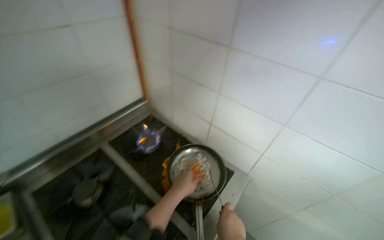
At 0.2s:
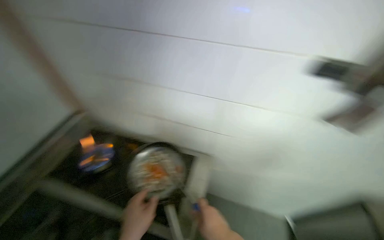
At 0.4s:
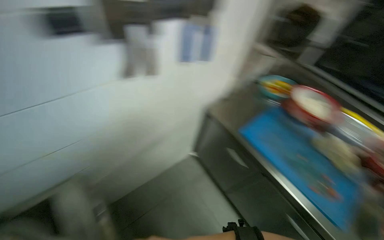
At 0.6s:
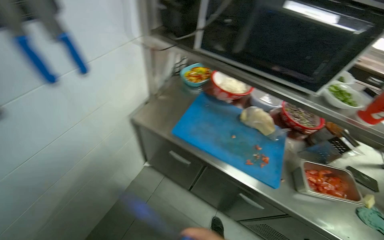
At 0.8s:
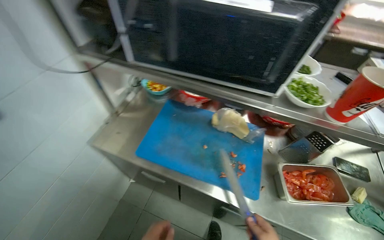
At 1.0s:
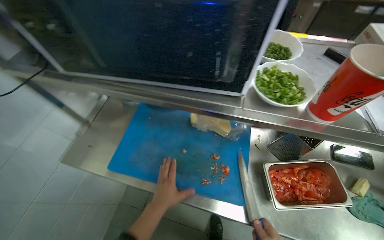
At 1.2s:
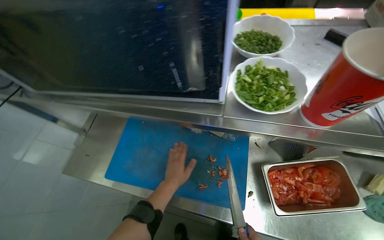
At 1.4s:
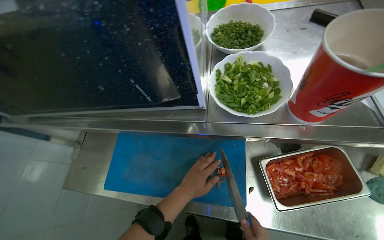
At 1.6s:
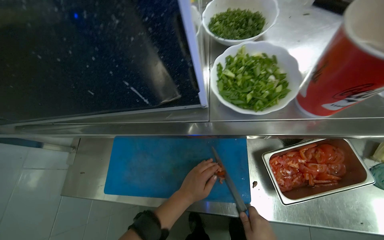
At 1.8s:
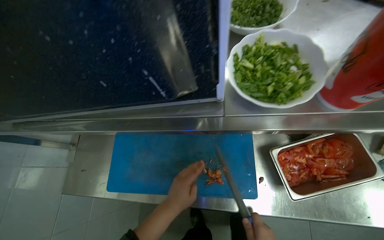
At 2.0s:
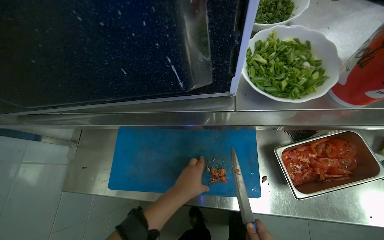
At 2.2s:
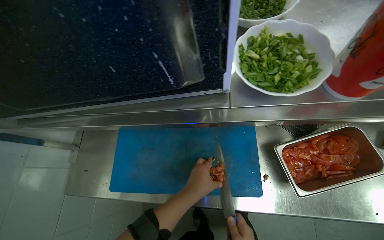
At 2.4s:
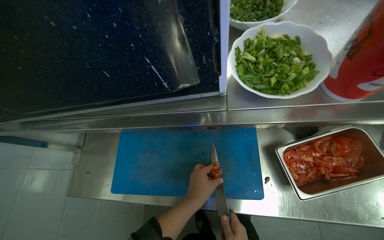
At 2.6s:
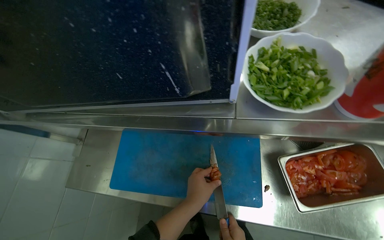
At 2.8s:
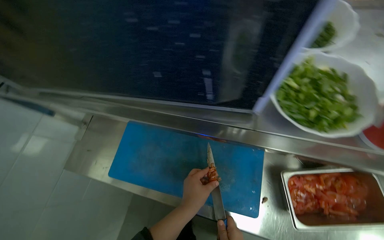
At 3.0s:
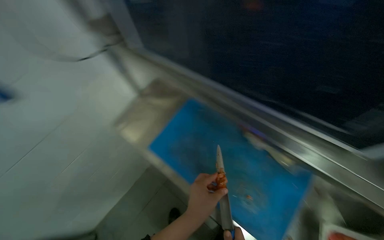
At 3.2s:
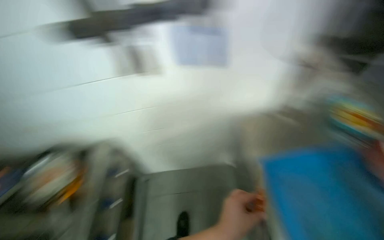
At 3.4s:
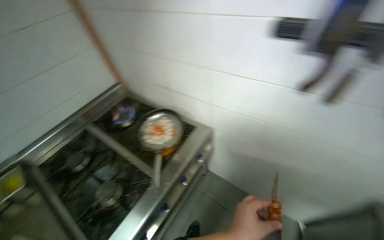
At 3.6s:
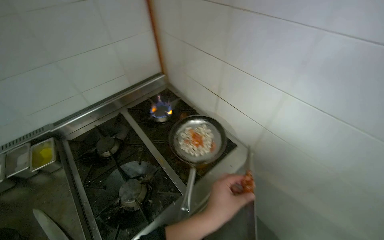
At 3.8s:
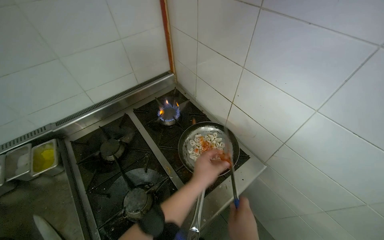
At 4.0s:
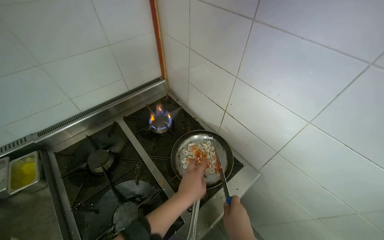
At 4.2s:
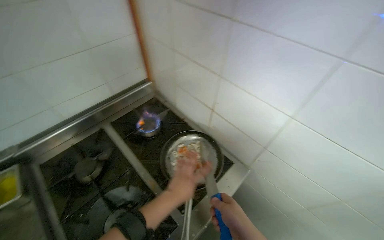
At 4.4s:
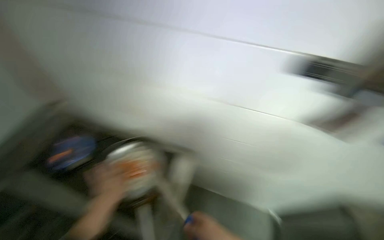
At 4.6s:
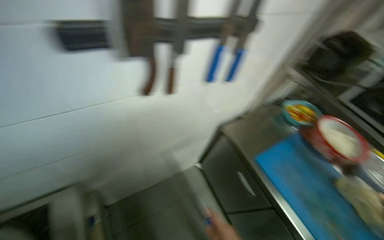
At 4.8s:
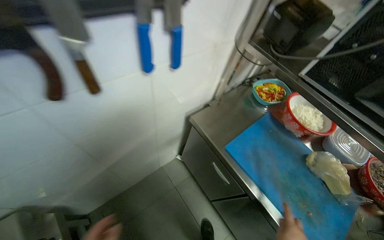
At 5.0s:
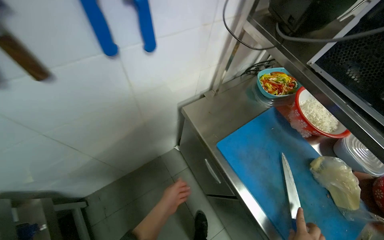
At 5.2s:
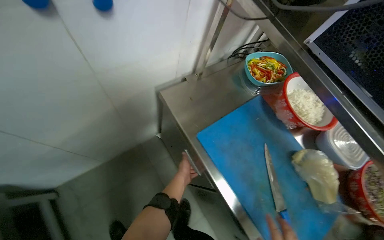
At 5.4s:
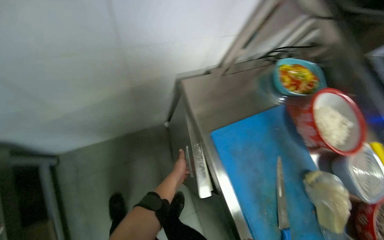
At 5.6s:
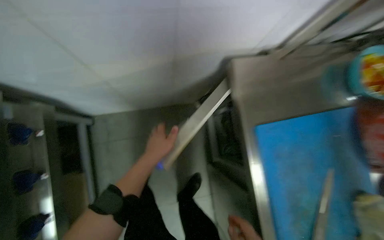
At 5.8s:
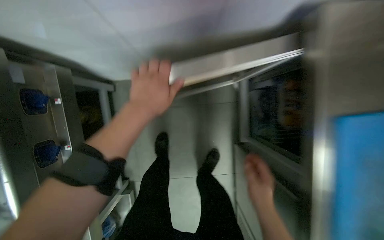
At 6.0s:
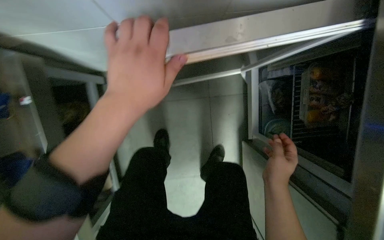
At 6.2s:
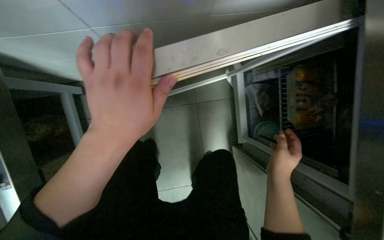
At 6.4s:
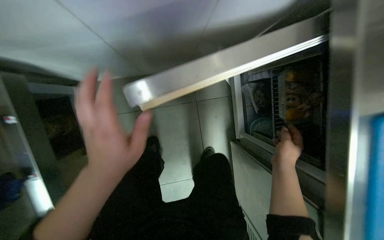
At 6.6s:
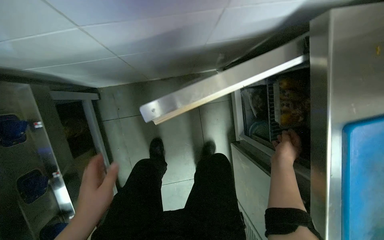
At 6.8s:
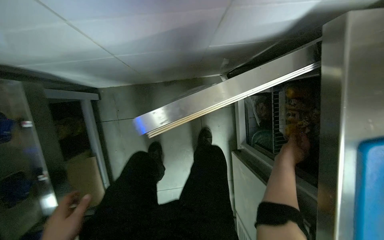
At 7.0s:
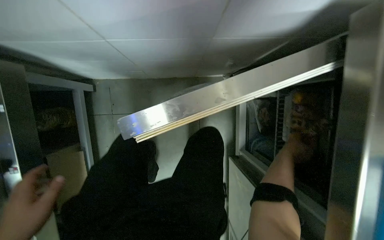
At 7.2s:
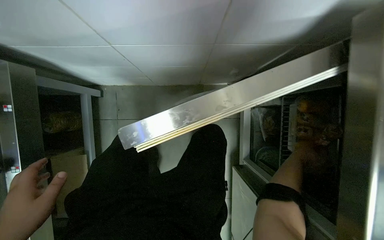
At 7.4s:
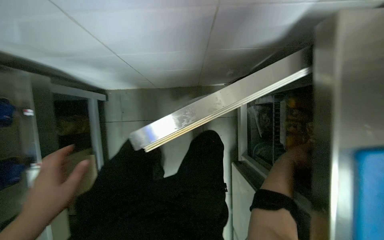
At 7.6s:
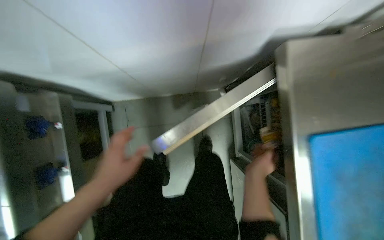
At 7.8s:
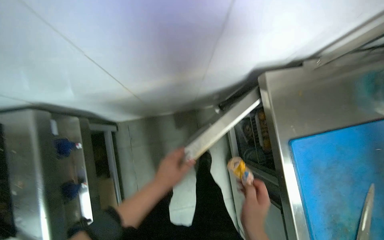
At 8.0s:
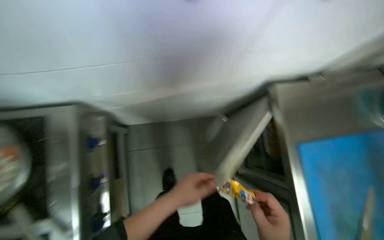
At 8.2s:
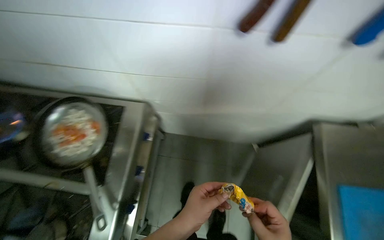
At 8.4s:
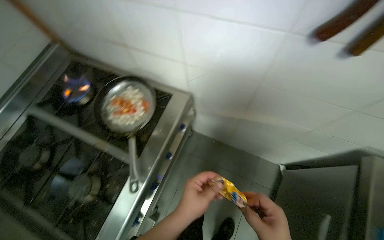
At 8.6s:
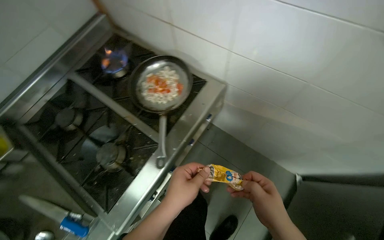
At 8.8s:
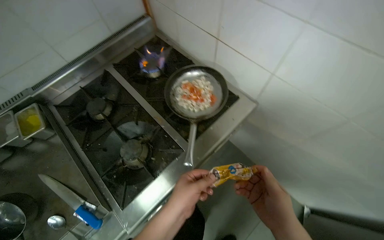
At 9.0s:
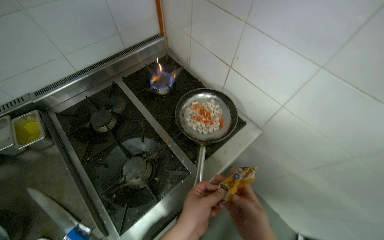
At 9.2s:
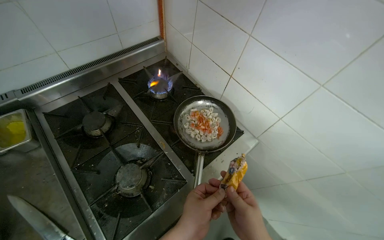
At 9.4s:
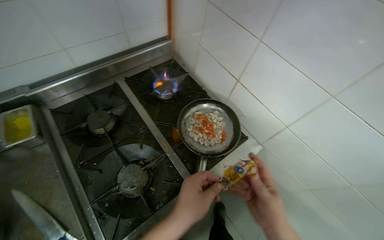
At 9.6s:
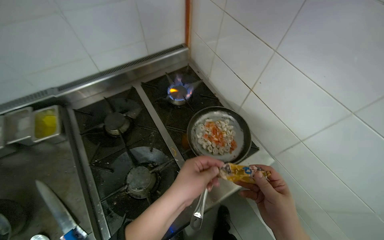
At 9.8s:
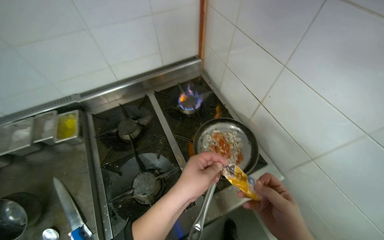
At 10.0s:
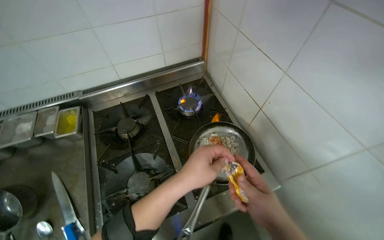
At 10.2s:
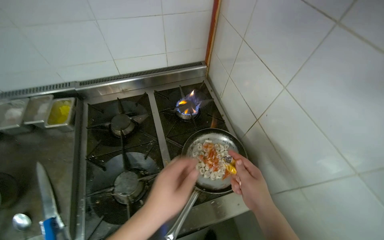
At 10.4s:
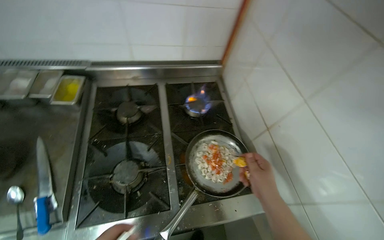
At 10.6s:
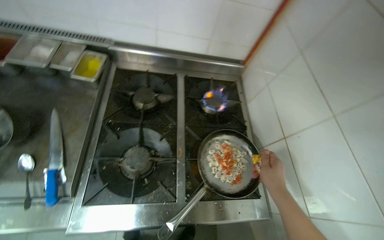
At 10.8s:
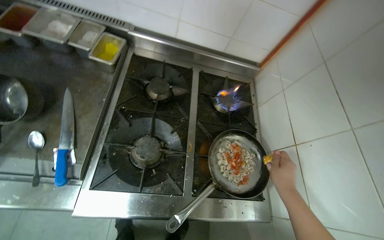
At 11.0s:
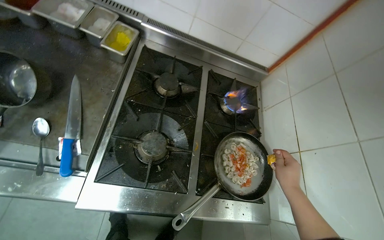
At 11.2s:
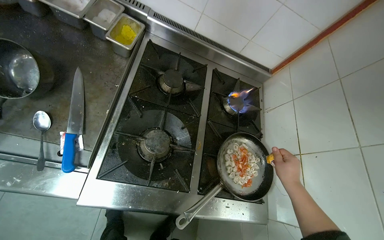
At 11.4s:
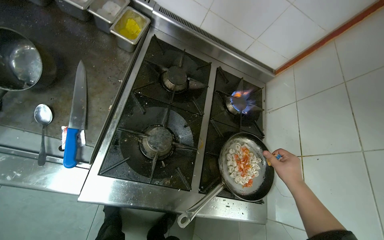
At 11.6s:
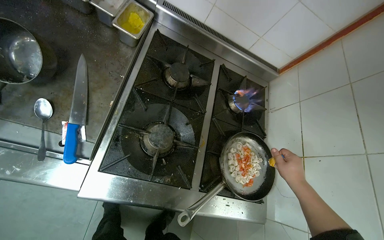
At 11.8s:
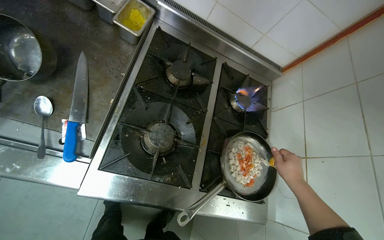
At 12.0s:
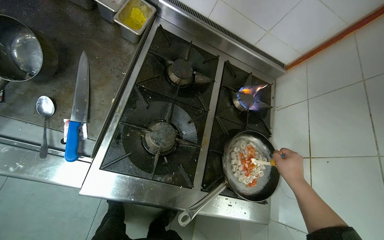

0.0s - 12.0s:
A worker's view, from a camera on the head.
Job: cooking food.
The whole recording: Cooking dumplings with sauce and vegetables. The worker cuts tomatoes and adds them to a pan with dumplings, then adds various sauces and stirs the mixture on the stove.
0.0s - 1.6s: The wearer moves roughly 1 m. The wearer looks some 125 degrees further to the right. The camera pitches downward, by roughly 30 degrees.
3.0s - 4.4s: The camera travels approximately 40 cm. The wearer looks about 15 degrees further downward.
4.4s - 6.0s: The head travels some 80 cm. The wearer looks roughly 50 degrees further downward.
6.0s - 7.6s: The right hand goes to the right and returns, about 25 cm each way.
7.6s - 9.0s: The camera travels about 70 cm. The wearer's head swings some 55 degrees to the left. The camera pitches upward, by approximately 25 degrees.
9.0s - 10.4s: The scene rotates clockwise by approximately 30 degrees.
10.4s - 12.0s: Everything in view rotates about 25 degrees clockwise.

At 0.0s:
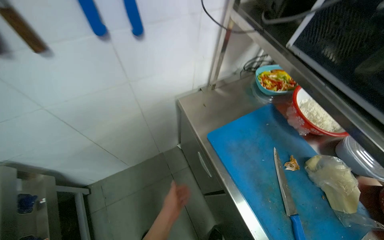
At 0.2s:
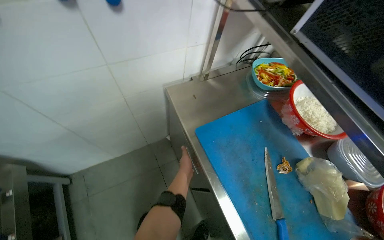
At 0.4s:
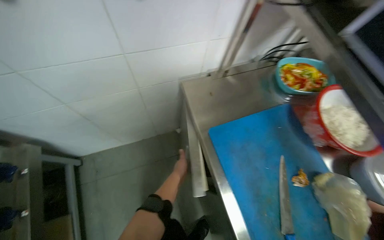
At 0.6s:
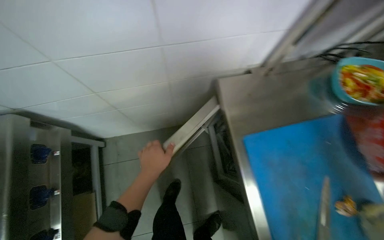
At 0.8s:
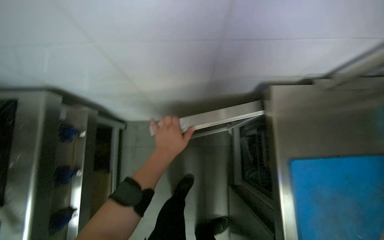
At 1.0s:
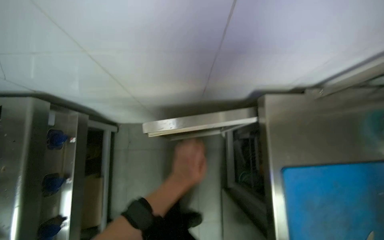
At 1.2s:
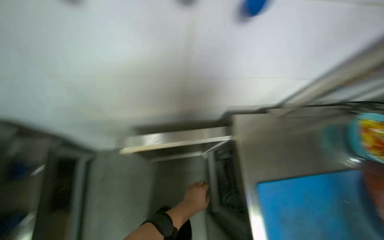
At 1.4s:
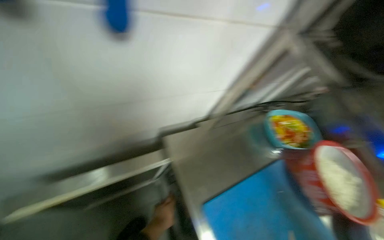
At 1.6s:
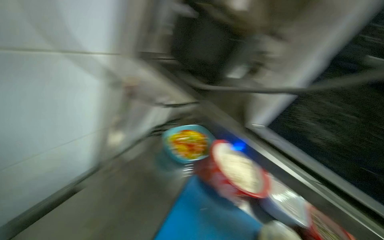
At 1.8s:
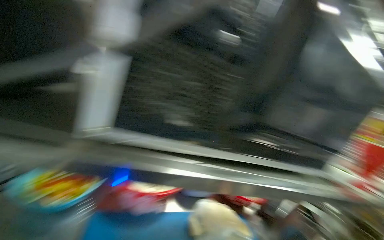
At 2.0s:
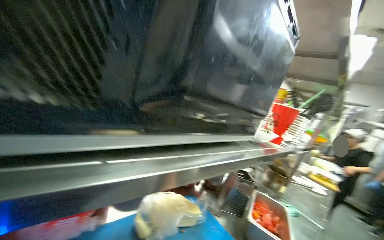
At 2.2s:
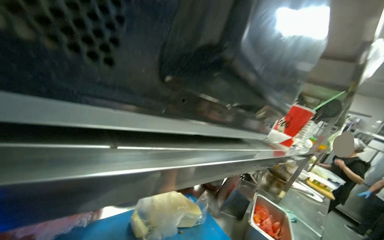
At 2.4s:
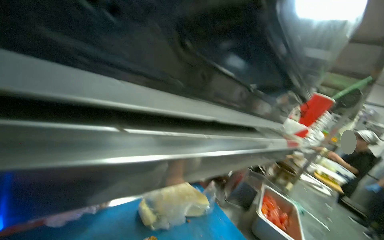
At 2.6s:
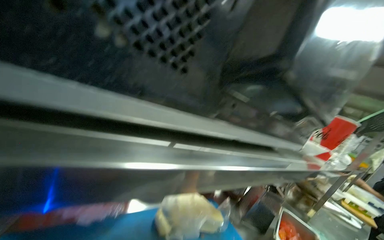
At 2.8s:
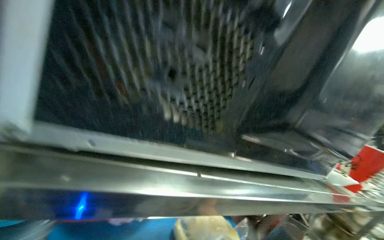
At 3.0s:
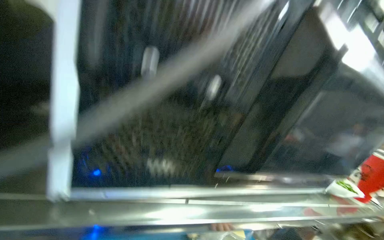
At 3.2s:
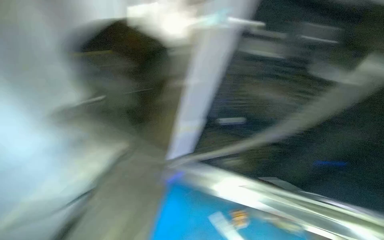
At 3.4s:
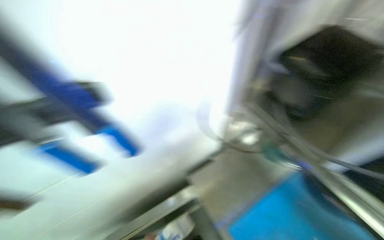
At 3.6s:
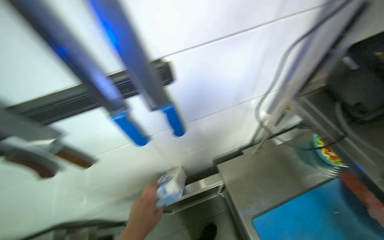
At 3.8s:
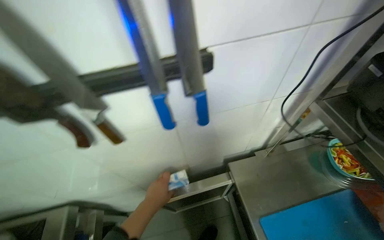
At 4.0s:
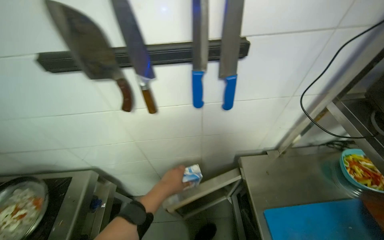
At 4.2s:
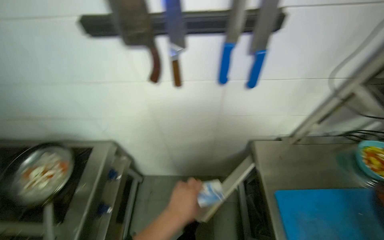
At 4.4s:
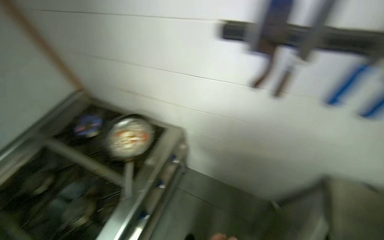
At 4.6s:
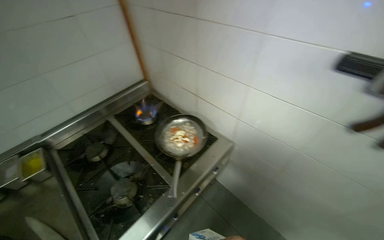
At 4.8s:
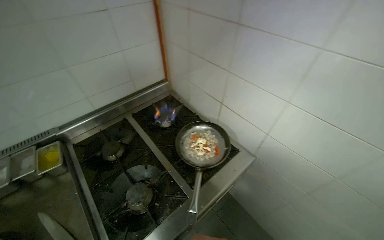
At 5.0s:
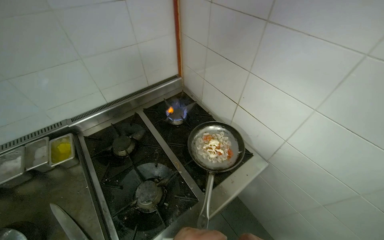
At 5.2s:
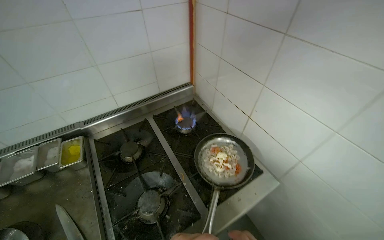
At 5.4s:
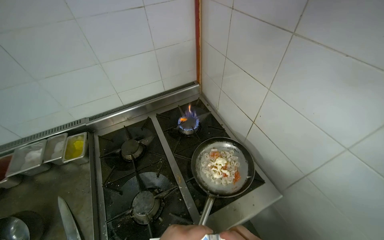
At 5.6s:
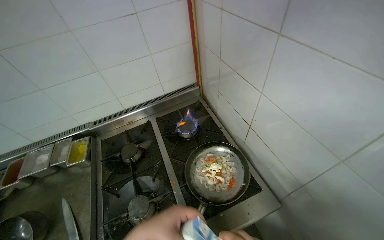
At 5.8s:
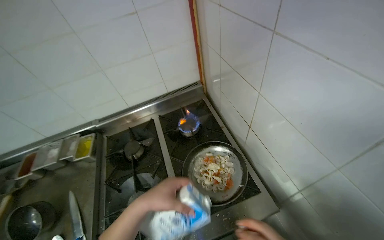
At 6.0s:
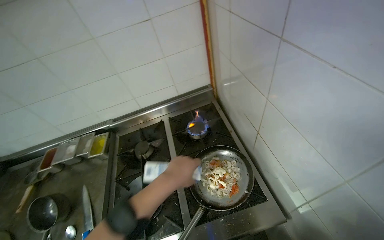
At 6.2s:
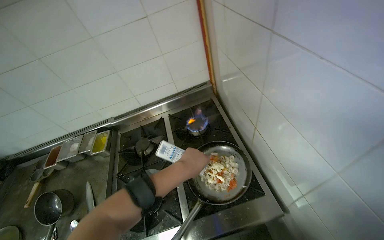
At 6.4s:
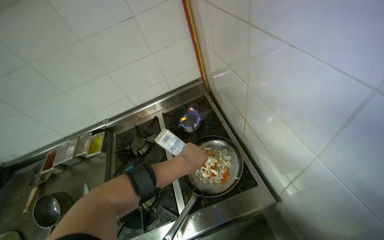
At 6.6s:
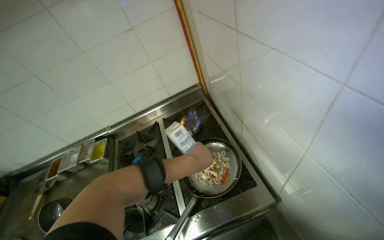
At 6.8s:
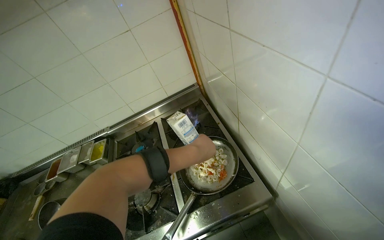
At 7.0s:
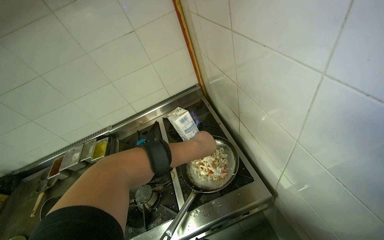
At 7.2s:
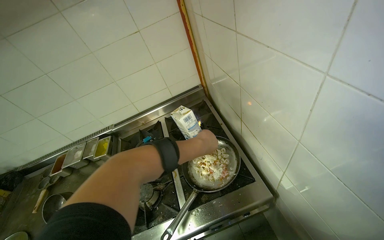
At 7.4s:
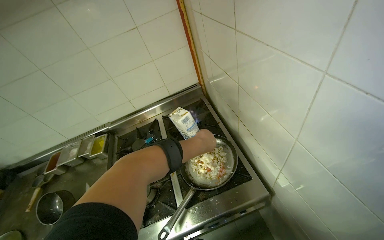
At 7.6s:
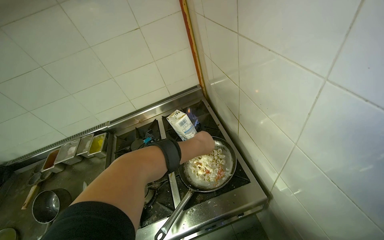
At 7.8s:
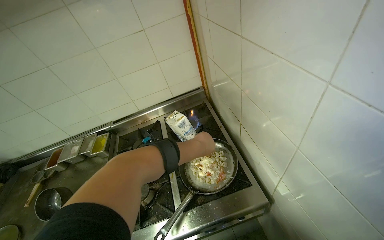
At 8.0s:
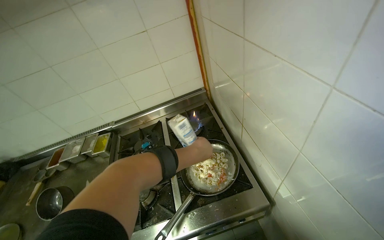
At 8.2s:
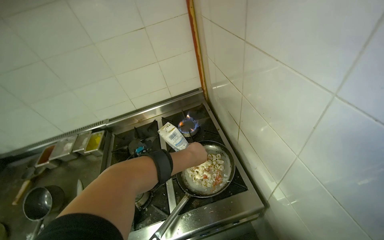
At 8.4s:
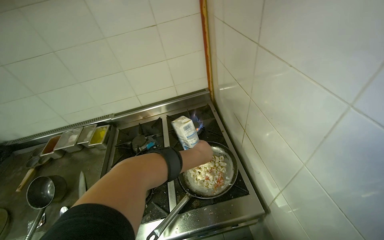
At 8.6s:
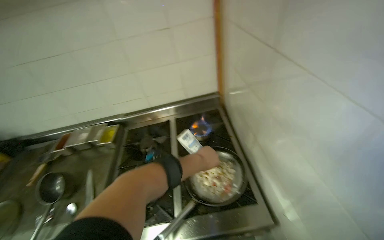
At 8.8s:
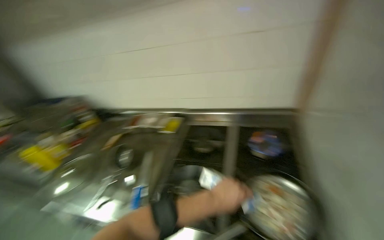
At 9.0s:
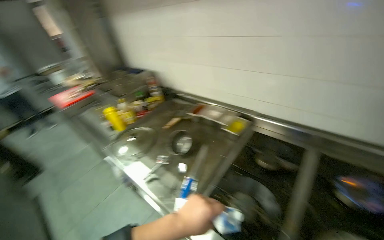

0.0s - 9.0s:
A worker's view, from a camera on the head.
Job: cooking food.
The whole recording: Cooking dumplings with sauce and vegetables. The worker cuts tomatoes and adds them to a pan with dumplings, then adds various sauces and stirs the mixture on the stove.
0.0s - 1.6s: The head turns to the right by some 45 degrees.
3.0s - 4.4s: The camera is carried about 40 cm. The head rotates roughly 50 degrees to the left.
4.4s - 6.0s: The wearer looks approximately 50 degrees further to the left.
7.6s - 9.0s: The head turns to the left by about 60 degrees.
